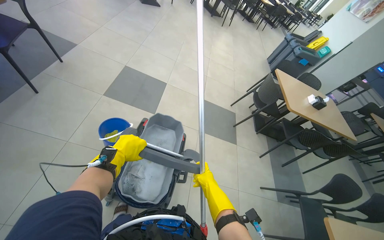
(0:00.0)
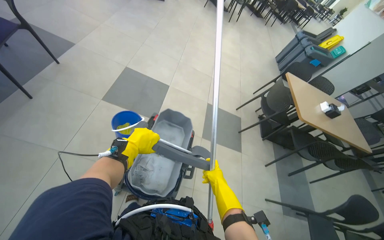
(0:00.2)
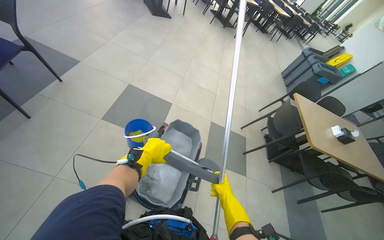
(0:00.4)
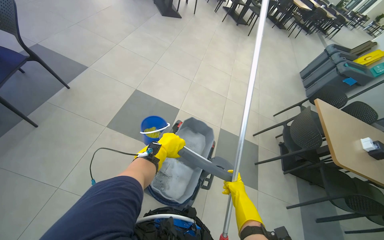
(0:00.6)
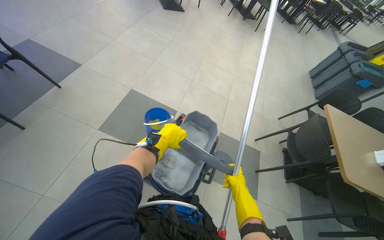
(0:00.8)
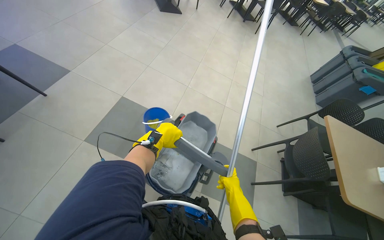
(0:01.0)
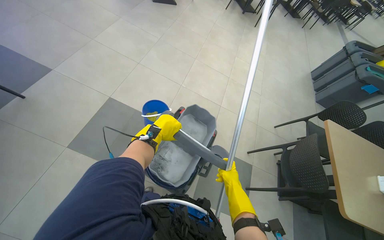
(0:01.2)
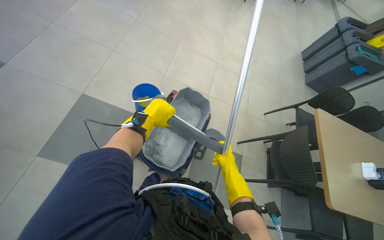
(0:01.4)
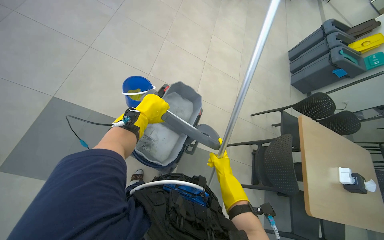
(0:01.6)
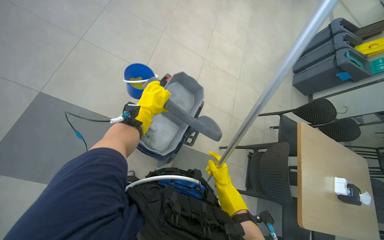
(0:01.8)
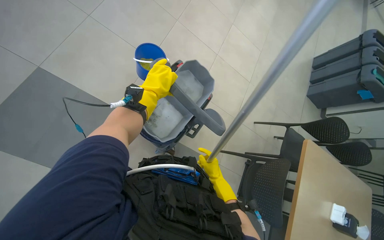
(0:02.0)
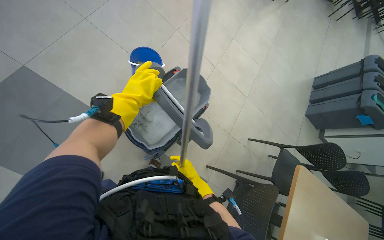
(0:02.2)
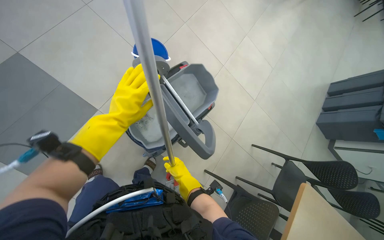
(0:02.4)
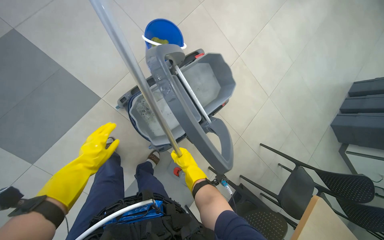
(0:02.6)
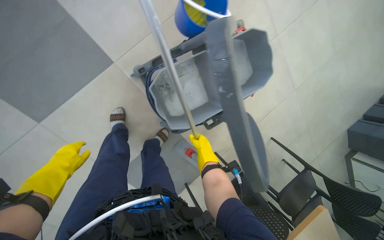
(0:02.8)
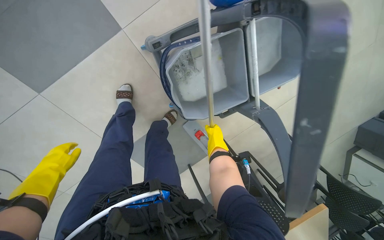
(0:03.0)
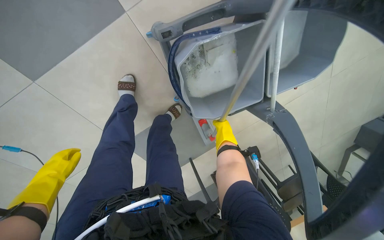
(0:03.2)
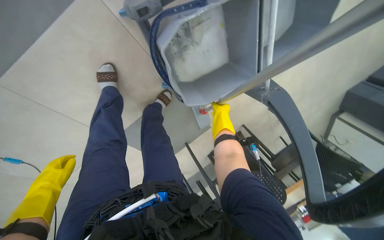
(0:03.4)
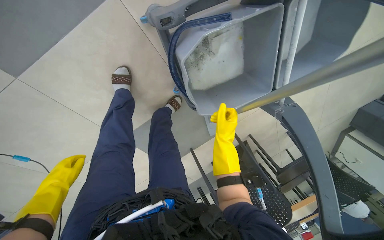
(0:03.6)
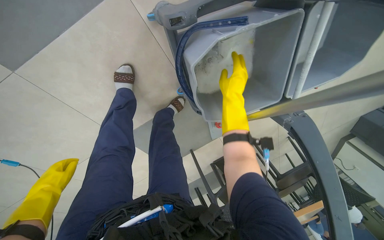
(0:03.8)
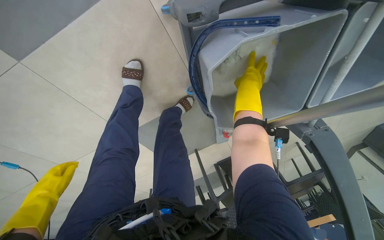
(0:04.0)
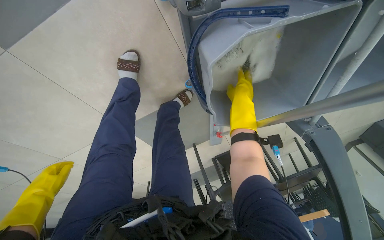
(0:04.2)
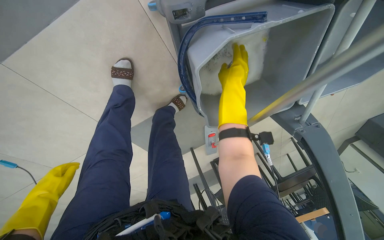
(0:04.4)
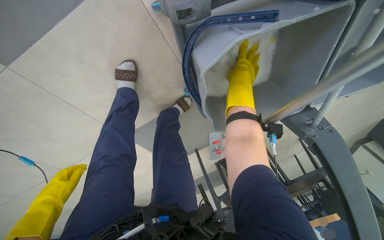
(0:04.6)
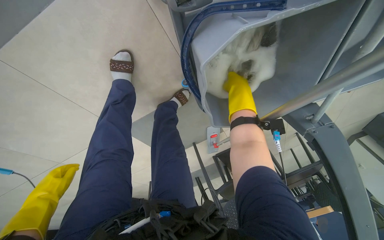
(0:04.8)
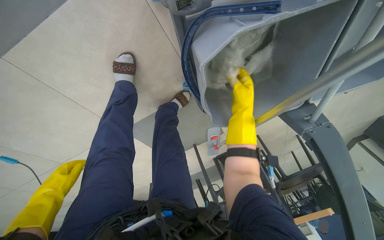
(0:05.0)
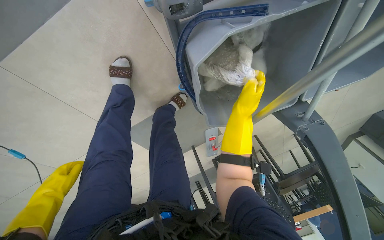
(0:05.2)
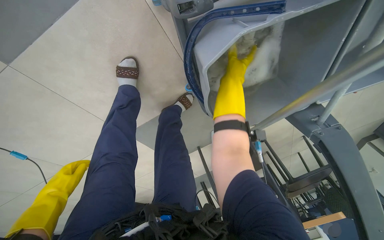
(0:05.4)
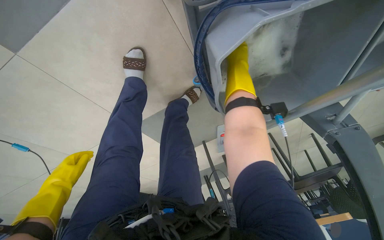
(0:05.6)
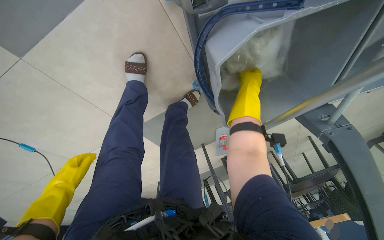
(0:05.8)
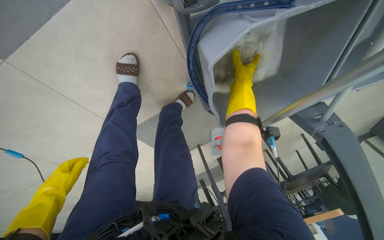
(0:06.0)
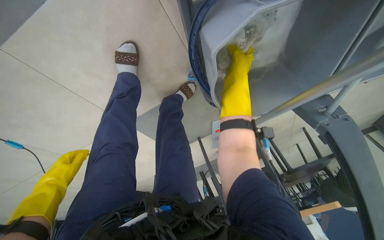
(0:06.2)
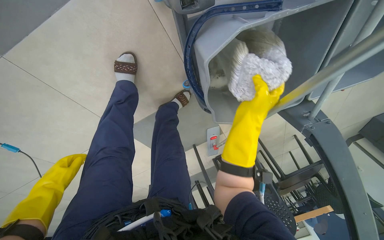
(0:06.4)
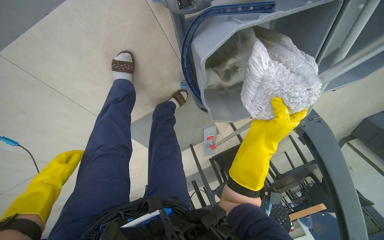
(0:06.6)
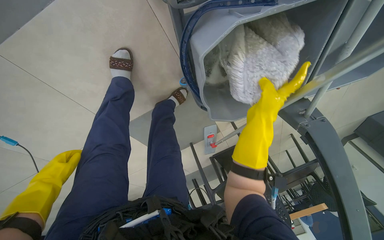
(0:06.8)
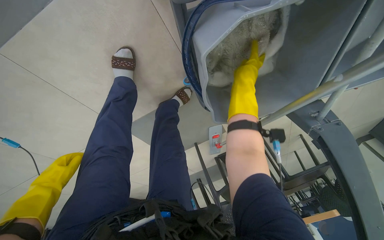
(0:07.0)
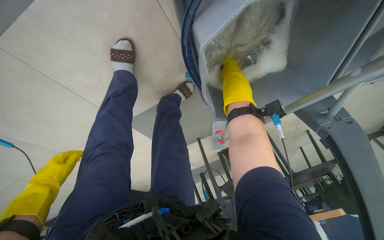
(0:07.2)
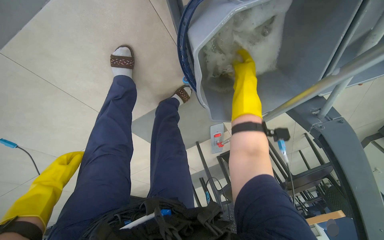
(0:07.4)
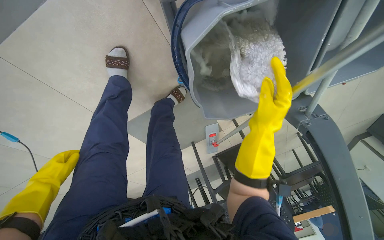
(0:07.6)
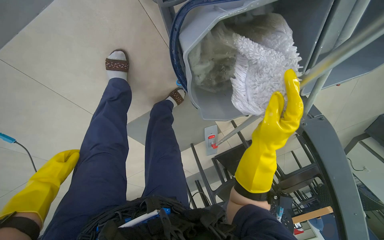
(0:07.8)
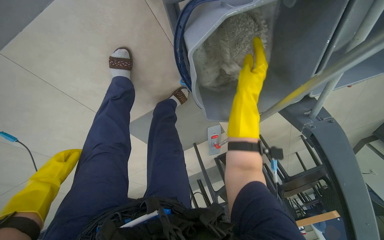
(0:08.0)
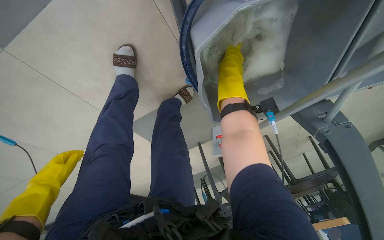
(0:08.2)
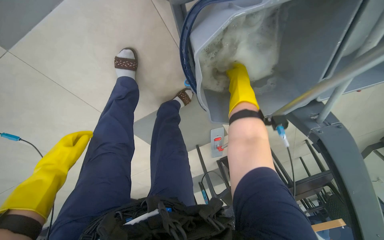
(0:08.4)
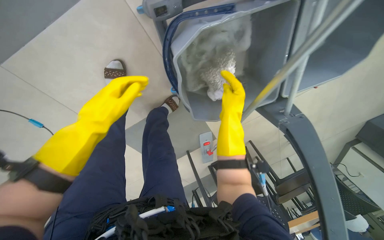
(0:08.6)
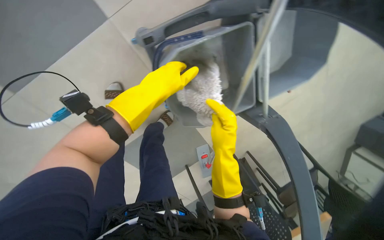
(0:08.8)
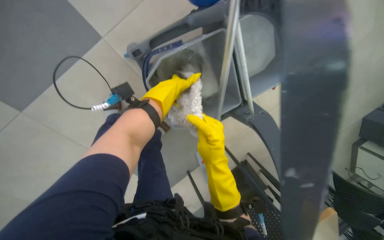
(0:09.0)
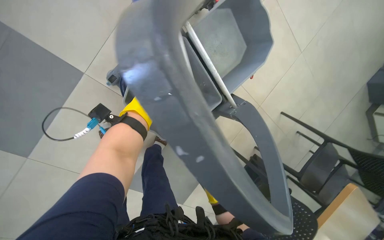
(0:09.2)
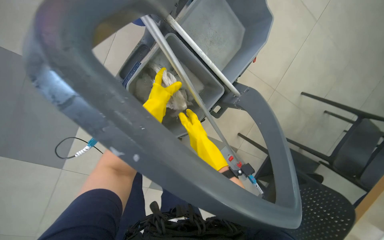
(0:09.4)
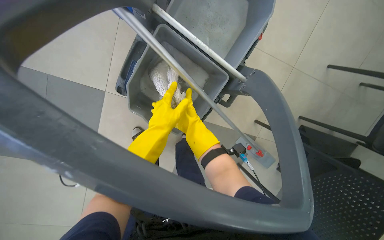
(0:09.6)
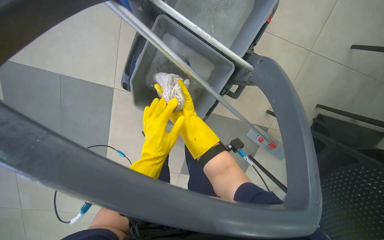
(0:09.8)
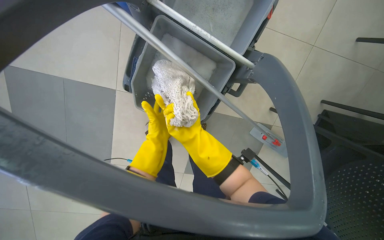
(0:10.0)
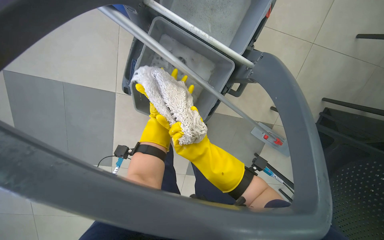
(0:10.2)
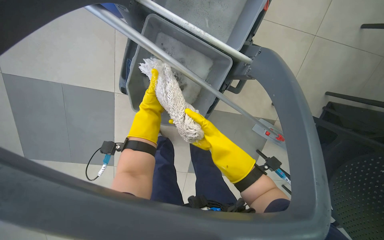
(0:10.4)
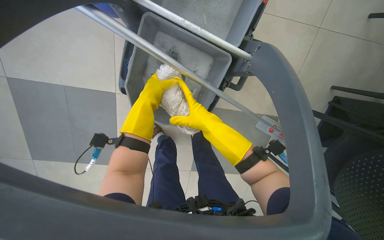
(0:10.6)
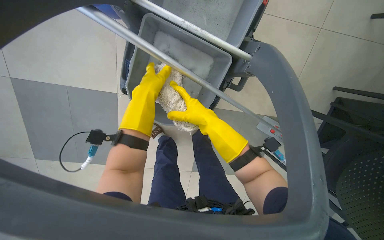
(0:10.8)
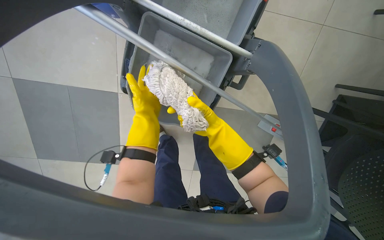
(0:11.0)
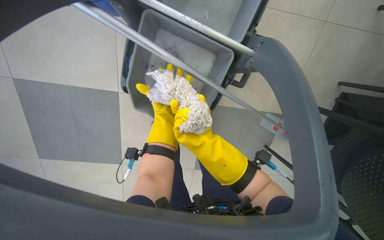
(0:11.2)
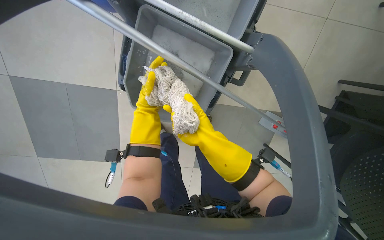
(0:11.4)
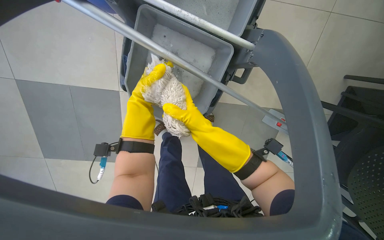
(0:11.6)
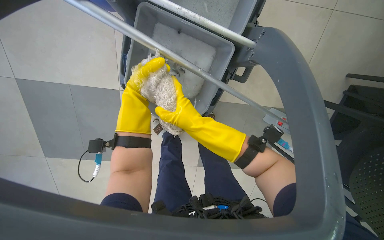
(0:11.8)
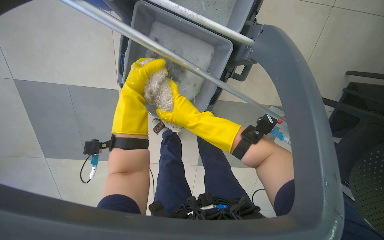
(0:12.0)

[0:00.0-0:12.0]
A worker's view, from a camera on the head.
Job: mopping floor.
The whole recording: Mopping the floor. The worker mops the floor with a mop and cleaning cart.
0:00.0 to 0:01.6: The head travels some 1 m. The wearer looks approximately 15 degrees further downward.
0:01.6 to 0:03.0: The camera is carried about 60 cm. The view tilts approximately 30 degrees downward. Everything in view rotates some 45 degrees clockwise.
0:03.0 to 0:04.4: The view tips downward by roughly 15 degrees. The left hand moves up the picture and nearer to the camera, approximately 30 cm.
0:04.4 to 0:06.0: The left hand is displaced farther from the camera by approximately 15 cm, and travels down the picture and back again, roughly 10 cm each way.
0:06.0 to 0:07.6: The left hand swings up and down the picture, about 25 cm each way, with 2 reversals.
0:07.6 to 0:09.0: The wearer looks approximately 15 degrees further upward. The left hand travels up the picture and back again, roughly 25 cm each way.
0:09.0 to 0:10.4: The camera is aimed some 25 degrees further to the left. The scene rotates counterclockwise by approximately 35 degrees.
0:10.4 to 0:12.0: The left hand shifts some 10 cm to the left.

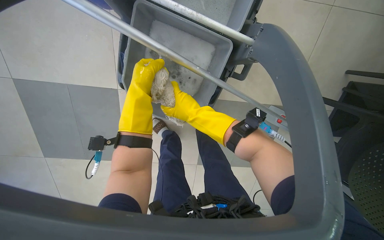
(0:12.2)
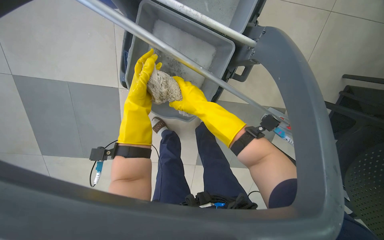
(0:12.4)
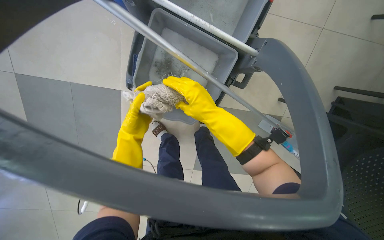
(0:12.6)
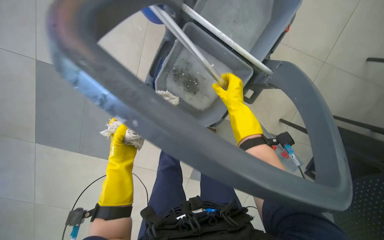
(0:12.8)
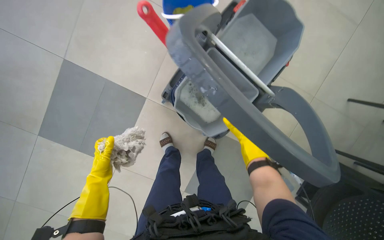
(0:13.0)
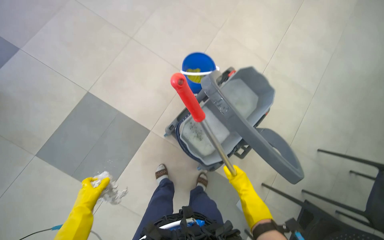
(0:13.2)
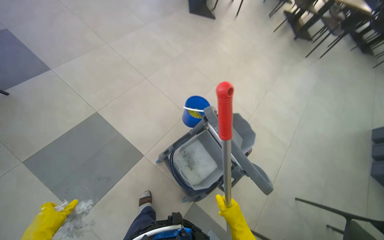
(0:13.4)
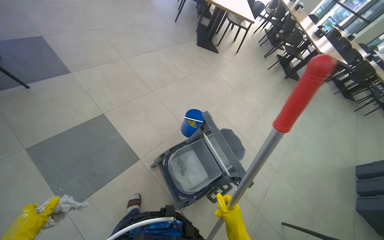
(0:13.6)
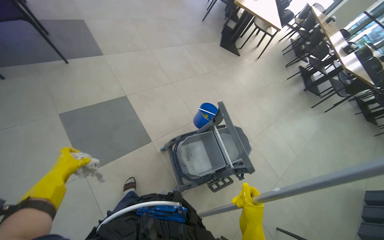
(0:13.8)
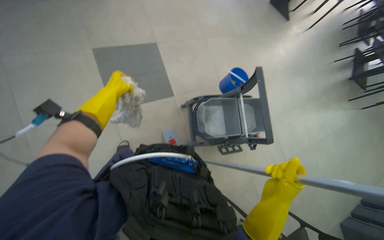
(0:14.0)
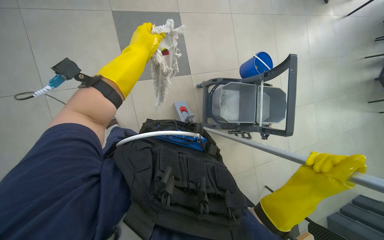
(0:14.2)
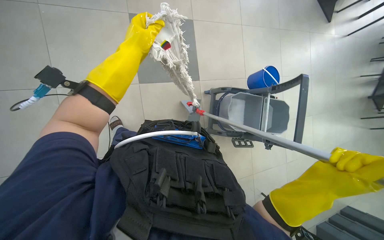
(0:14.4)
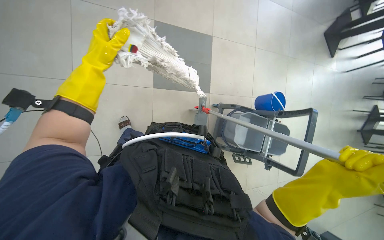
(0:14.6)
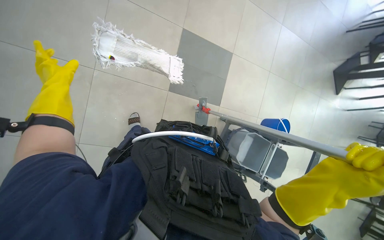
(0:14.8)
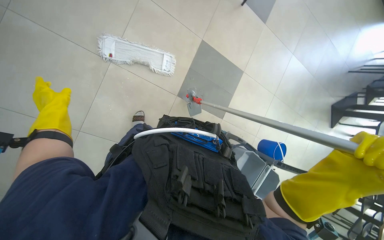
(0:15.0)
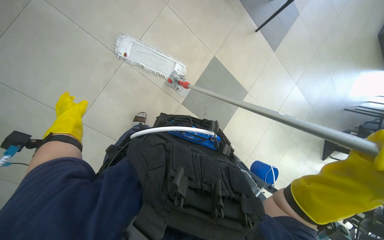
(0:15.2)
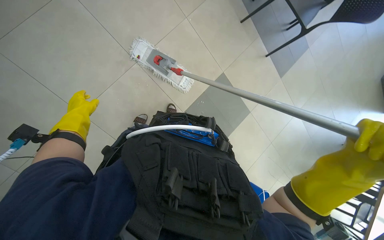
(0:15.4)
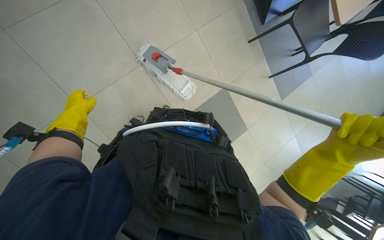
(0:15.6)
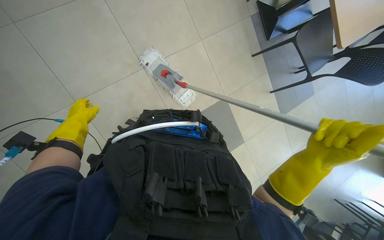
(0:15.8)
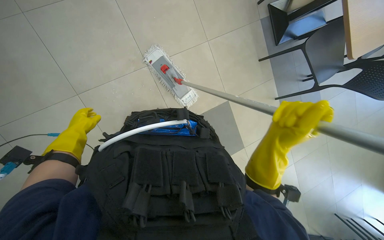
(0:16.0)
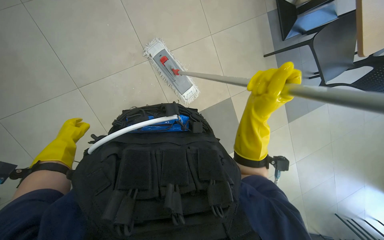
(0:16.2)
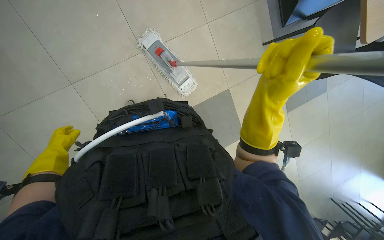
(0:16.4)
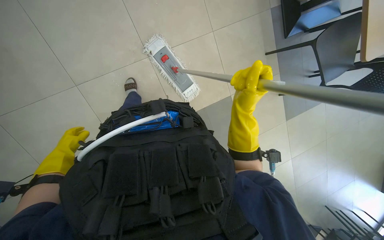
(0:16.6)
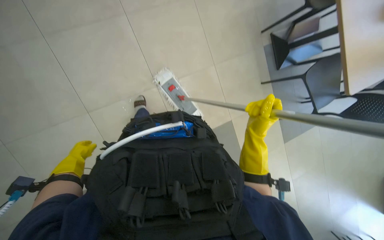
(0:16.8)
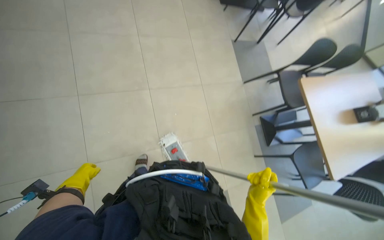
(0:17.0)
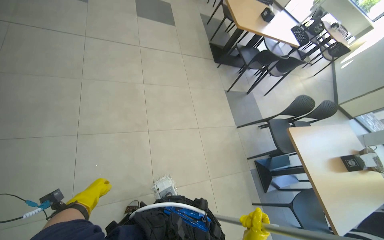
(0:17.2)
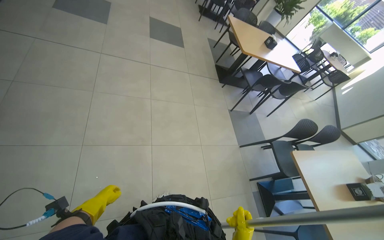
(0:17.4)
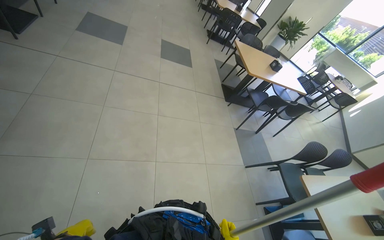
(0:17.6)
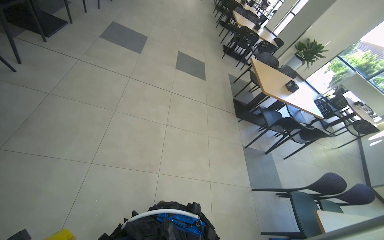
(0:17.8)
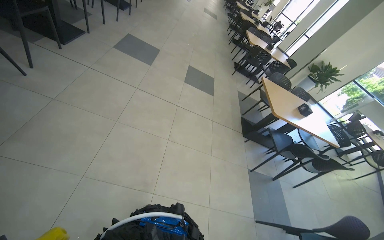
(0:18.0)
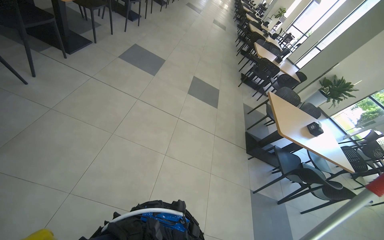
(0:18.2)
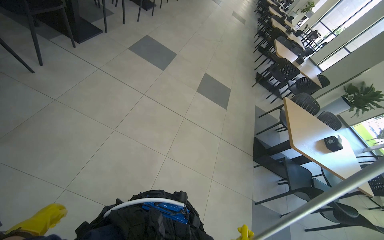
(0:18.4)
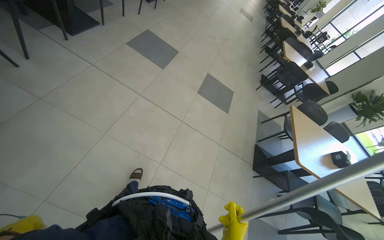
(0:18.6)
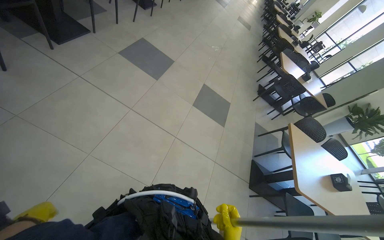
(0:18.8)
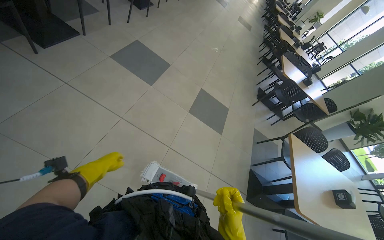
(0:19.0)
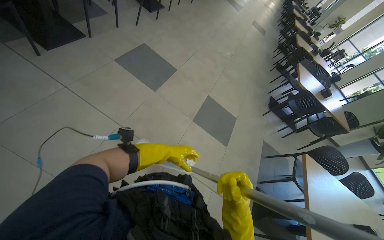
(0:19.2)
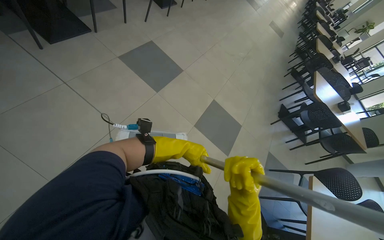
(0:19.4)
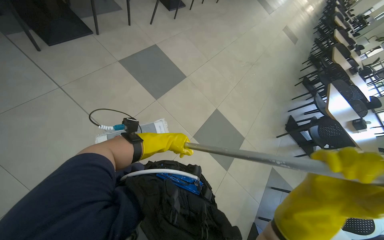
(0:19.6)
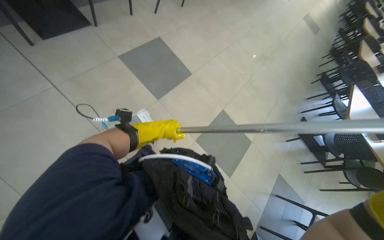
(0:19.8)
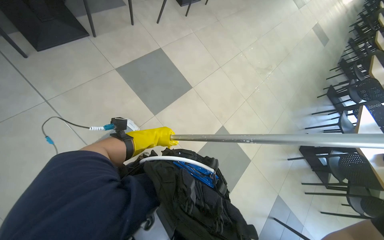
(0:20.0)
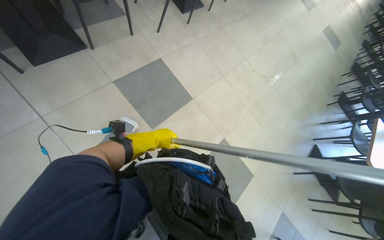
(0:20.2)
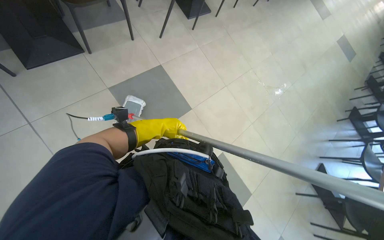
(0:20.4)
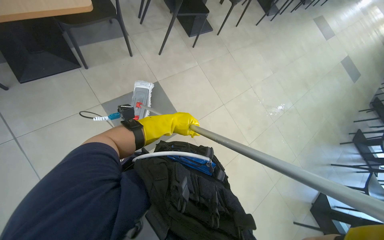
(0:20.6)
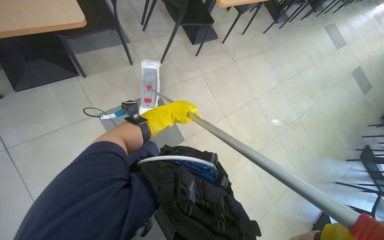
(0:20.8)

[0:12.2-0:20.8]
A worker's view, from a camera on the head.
Job: mopping floor.
The whole recording: Mopping the floor. The worker mops the floor with a mop and cleaning cart.
0:12.2 to 0:13.6: The head travels roughly 70 cm. The camera sweeps to the right, by approximately 15 degrees. The camera pitches upward, by some 60 degrees. The scene turns about 40 degrees clockwise in the picture.
0:13.6 to 0:15.0: The head travels some 60 cm. The camera pitches downward, by approximately 15 degrees. The scene turns some 45 degrees clockwise in the picture.
0:15.0 to 0:16.6: Everything in view rotates roughly 45 degrees clockwise.
0:16.6 to 0:18.0: The head travels roughly 40 cm. The wearer looks approximately 65 degrees further upward. Everything in view rotates roughly 30 degrees clockwise.
0:18.0 to 0:19.4: The camera travels approximately 1 m. The wearer looks roughly 25 degrees further to the left.
0:19.4 to 0:20.8: The camera is carried about 1 m. The wearer looks about 25 degrees further to the left.
